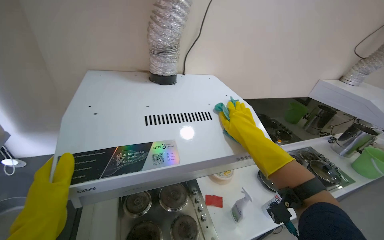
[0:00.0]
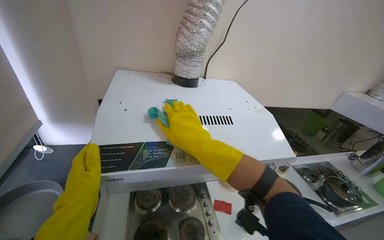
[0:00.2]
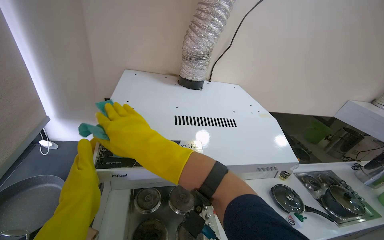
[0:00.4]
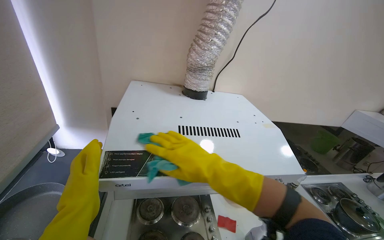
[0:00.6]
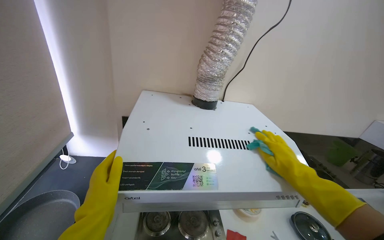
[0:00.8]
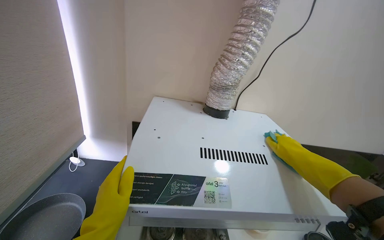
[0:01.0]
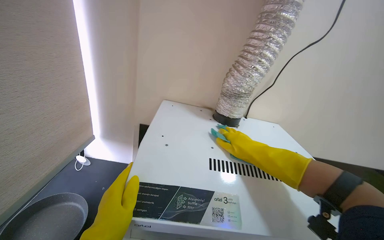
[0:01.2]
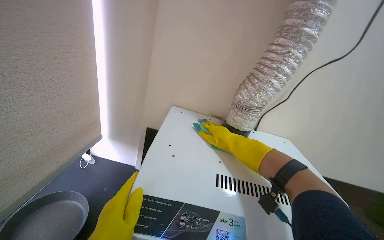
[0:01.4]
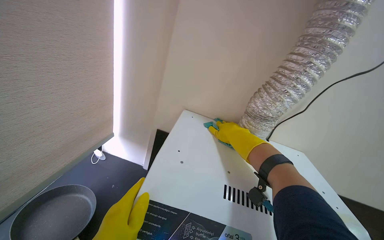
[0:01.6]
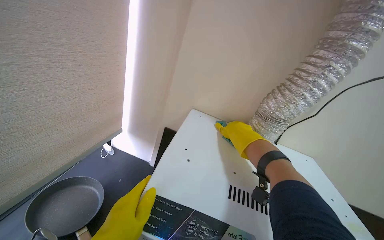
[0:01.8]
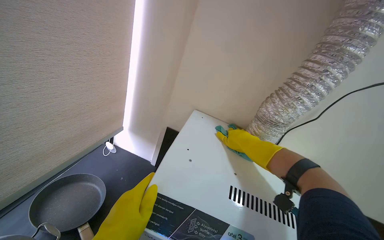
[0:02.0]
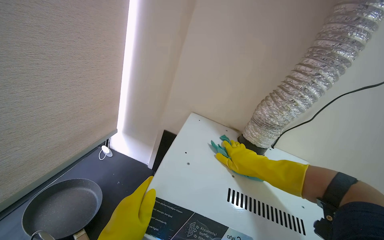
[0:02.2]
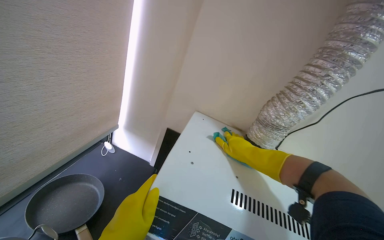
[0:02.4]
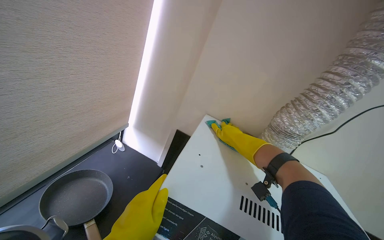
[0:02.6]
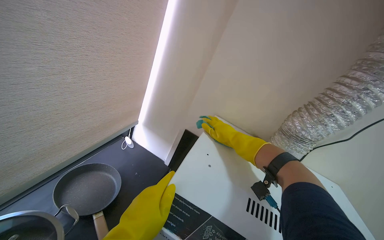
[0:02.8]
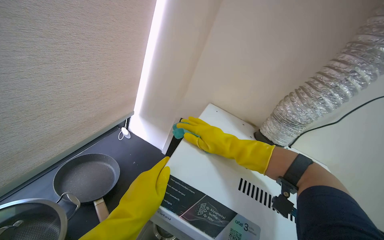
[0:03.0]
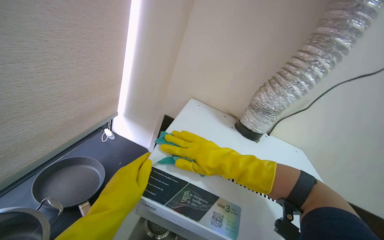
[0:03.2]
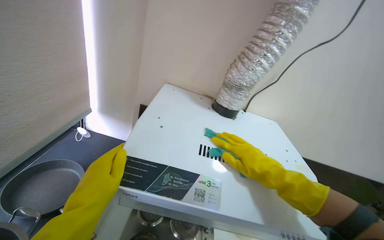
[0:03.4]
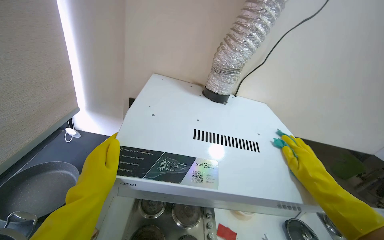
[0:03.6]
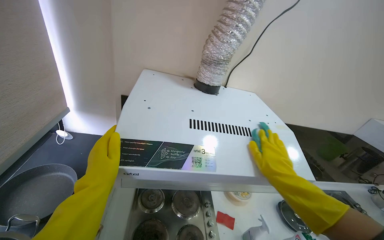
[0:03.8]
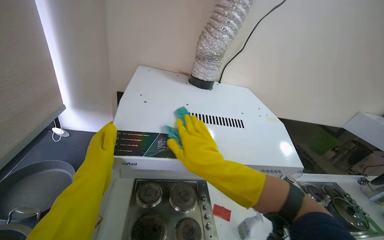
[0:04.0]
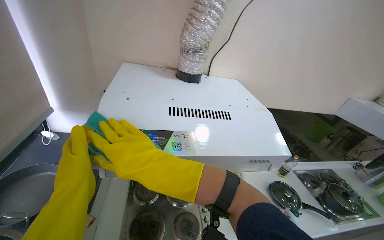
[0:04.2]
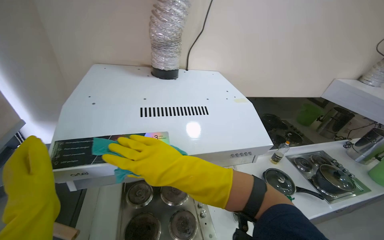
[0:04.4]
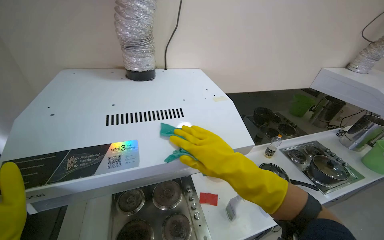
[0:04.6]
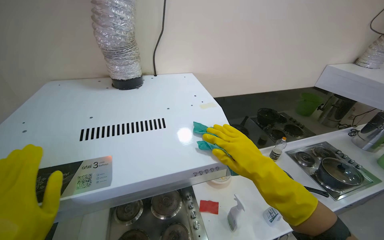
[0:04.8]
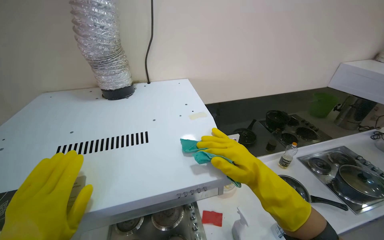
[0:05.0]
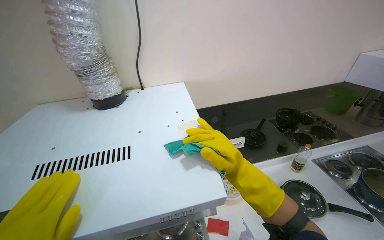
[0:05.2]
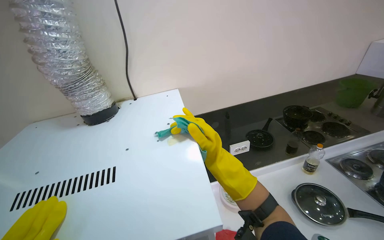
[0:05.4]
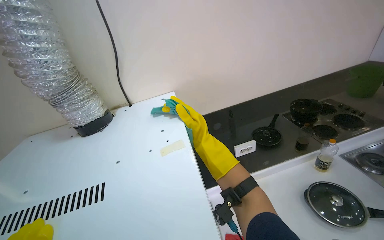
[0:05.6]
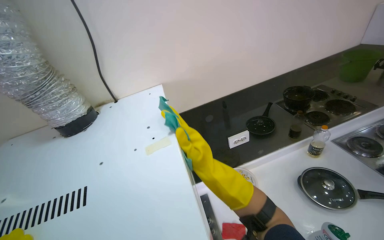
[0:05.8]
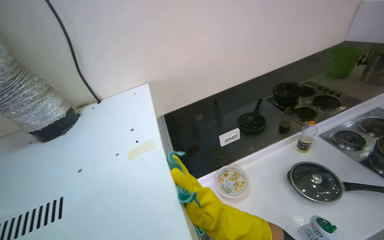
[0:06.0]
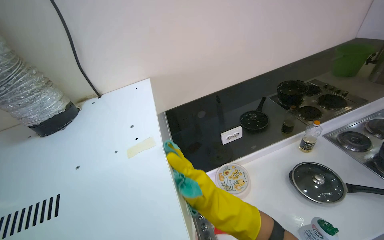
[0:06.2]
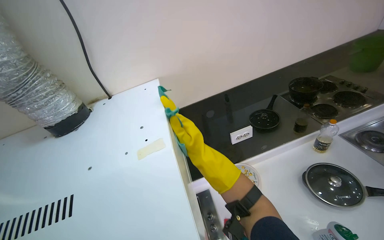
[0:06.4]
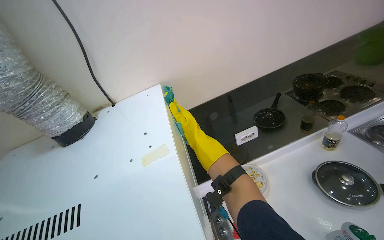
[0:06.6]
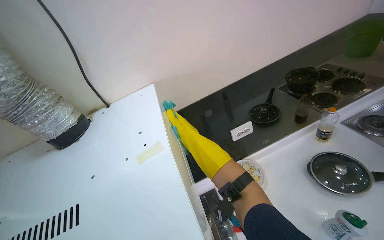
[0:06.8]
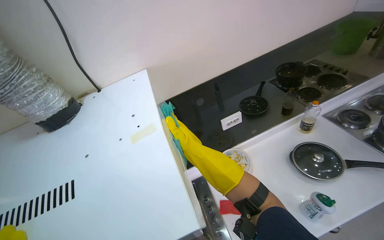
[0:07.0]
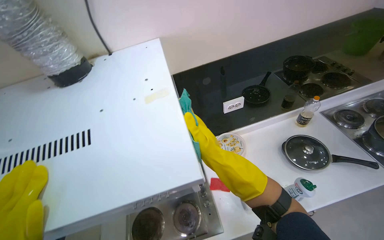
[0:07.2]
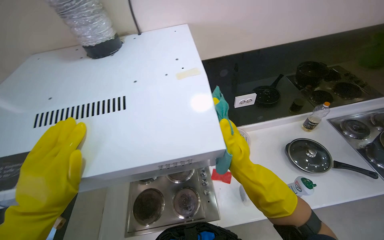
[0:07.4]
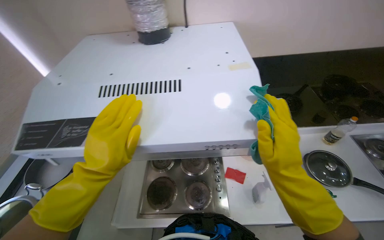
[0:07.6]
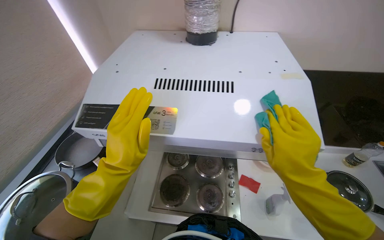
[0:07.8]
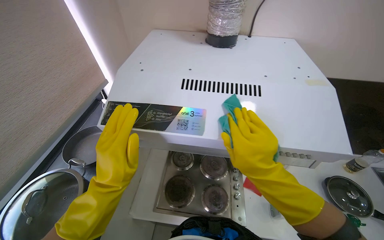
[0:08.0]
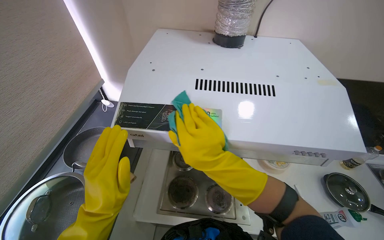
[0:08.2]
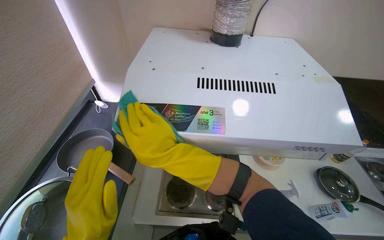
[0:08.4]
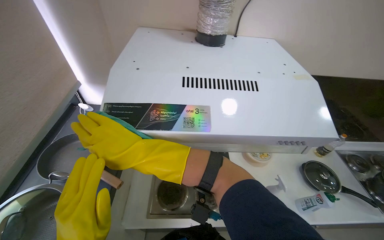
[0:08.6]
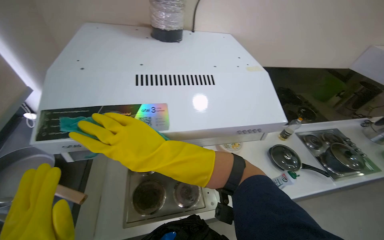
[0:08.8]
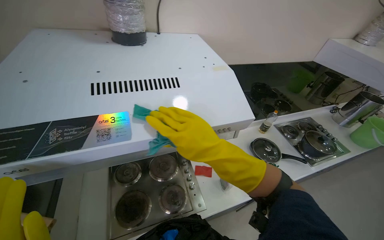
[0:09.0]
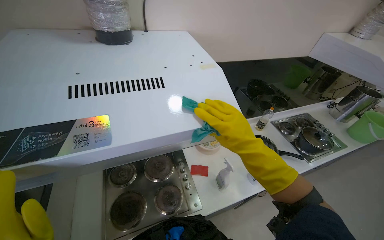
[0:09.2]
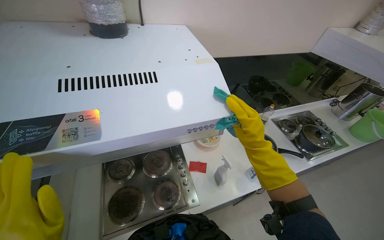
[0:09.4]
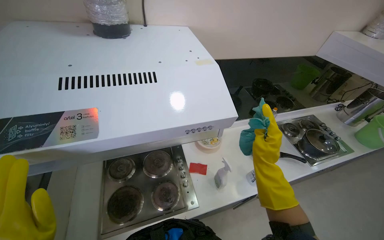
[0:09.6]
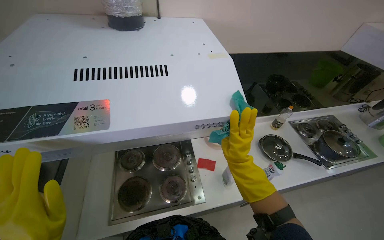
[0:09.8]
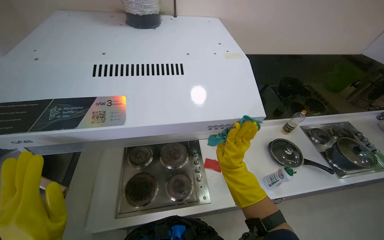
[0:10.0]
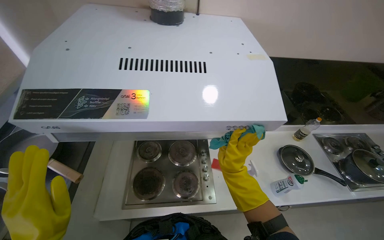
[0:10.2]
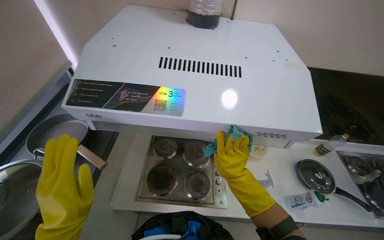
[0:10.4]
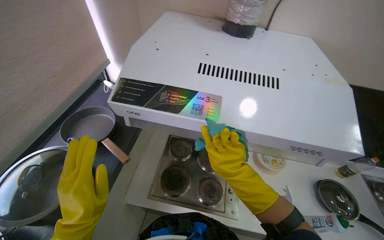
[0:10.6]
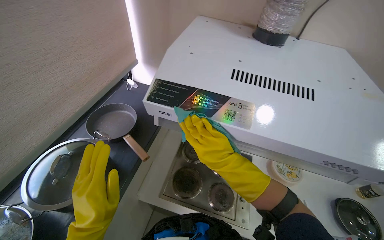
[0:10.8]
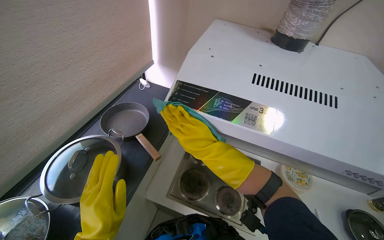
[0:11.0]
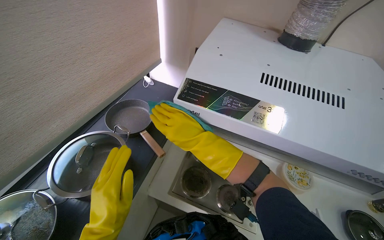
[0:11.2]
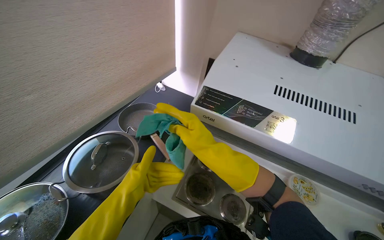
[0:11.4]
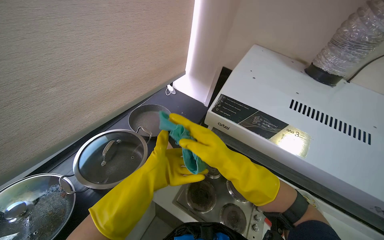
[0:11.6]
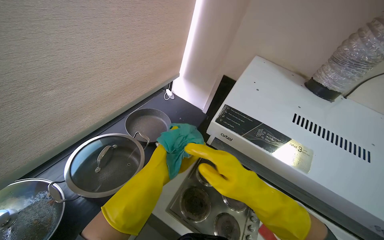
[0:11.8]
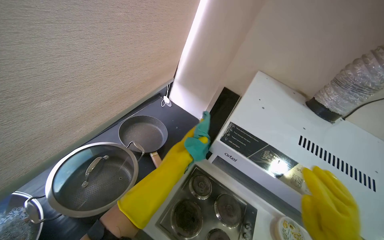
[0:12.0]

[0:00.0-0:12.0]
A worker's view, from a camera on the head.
Job: cleaning kitchen.
The whole recording: Cleaning kitchen range hood. The worker sprays and wipes the kitchen range hood with a cloth and sponge.
0.0 to 1.6 s: The head turns to the left by about 30 degrees. The view tilts some 15 degrees upward. The right hand moves left and right over roughly 40 cm, changing direction 2 times.
3.0 to 4.4 s: The head rotates roughly 35 degrees to the right. The view tips downward by roughly 15 degrees.
4.4 to 6.0 s: The camera is carried some 50 cm.
7.6 to 9.0 s: The camera sweeps to the right, by about 20 degrees. The right hand is displaced to the left by some 20 cm.
9.0 to 10.4 s: The wearer looks approximately 25 degrees further to the left. The right hand shifts about 20 cm farther from the camera and down the picture.
10.4 to 12.0 s: Everything in view rotates about 30 degrees clockwise.

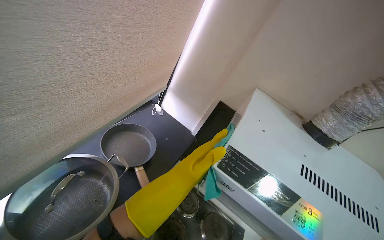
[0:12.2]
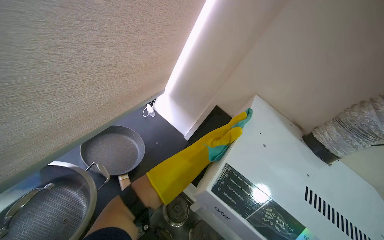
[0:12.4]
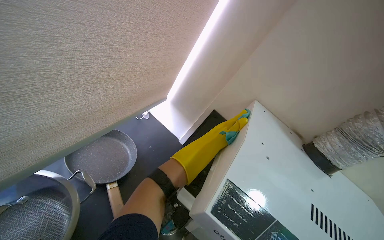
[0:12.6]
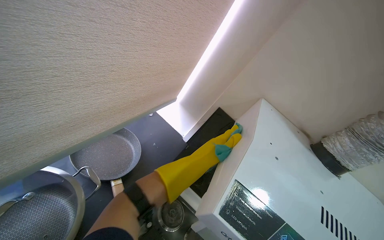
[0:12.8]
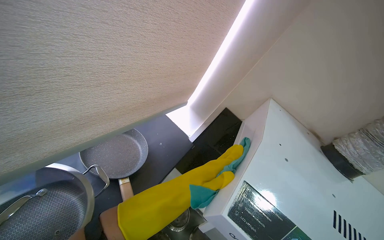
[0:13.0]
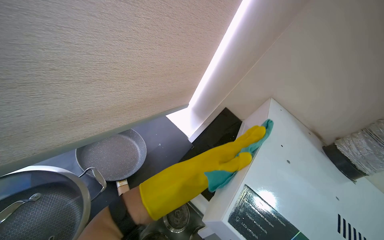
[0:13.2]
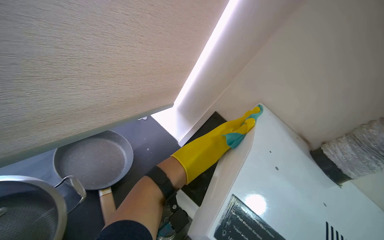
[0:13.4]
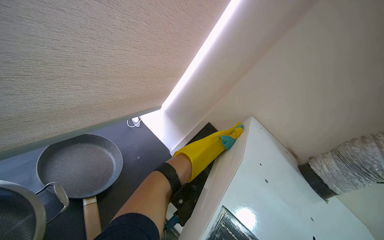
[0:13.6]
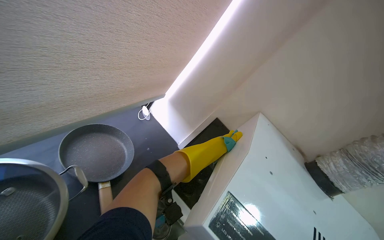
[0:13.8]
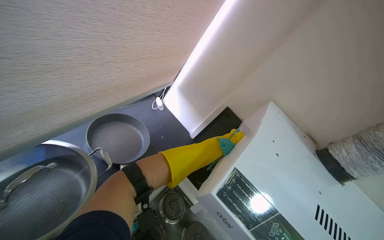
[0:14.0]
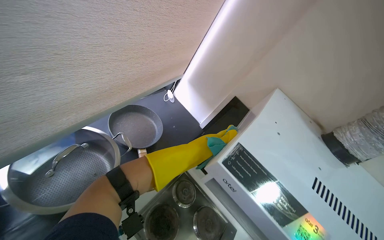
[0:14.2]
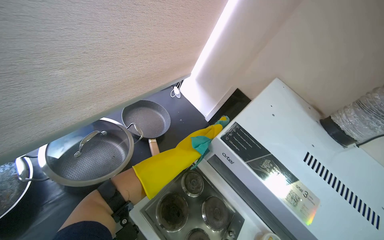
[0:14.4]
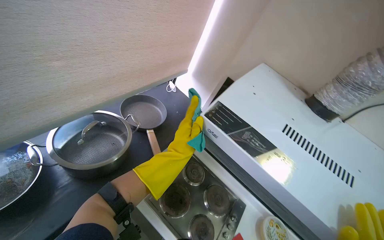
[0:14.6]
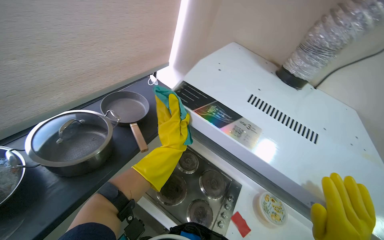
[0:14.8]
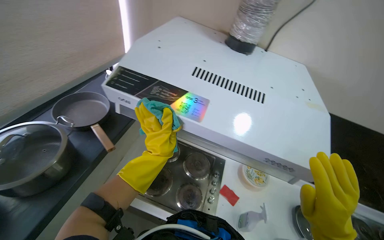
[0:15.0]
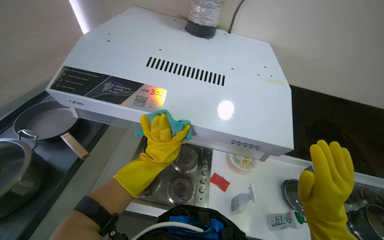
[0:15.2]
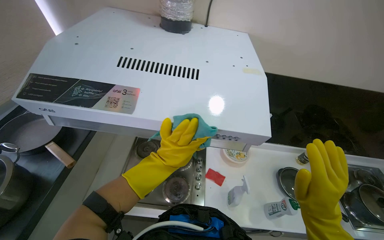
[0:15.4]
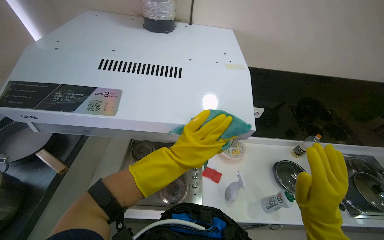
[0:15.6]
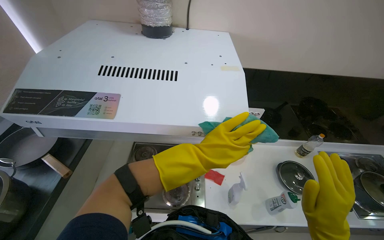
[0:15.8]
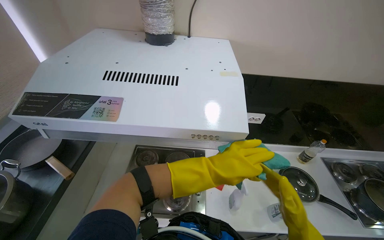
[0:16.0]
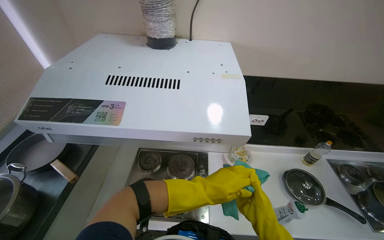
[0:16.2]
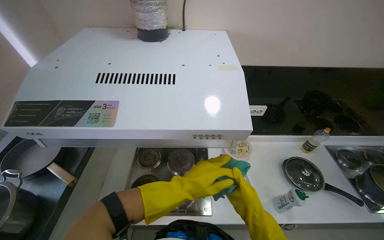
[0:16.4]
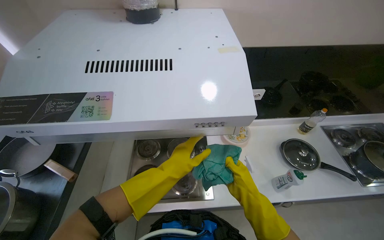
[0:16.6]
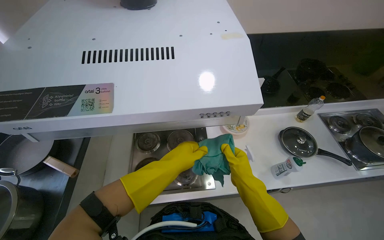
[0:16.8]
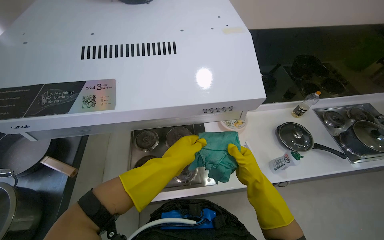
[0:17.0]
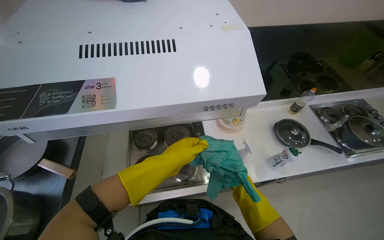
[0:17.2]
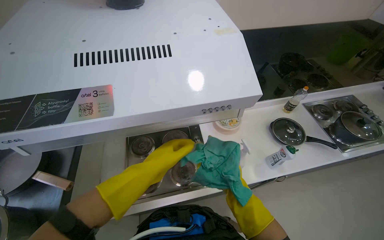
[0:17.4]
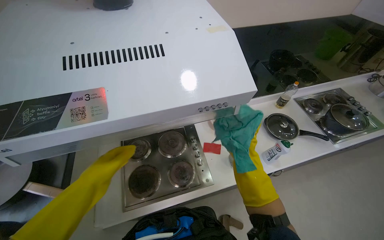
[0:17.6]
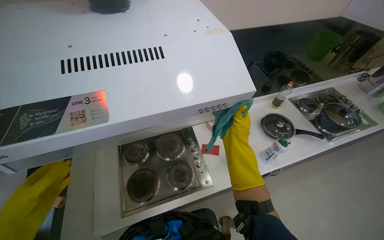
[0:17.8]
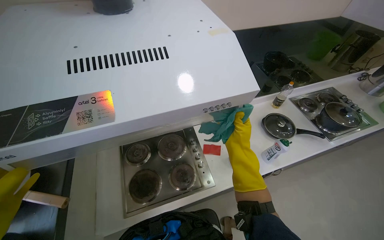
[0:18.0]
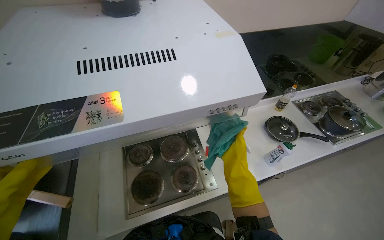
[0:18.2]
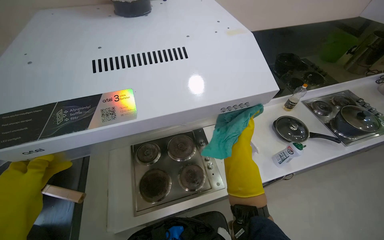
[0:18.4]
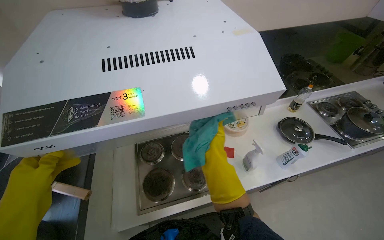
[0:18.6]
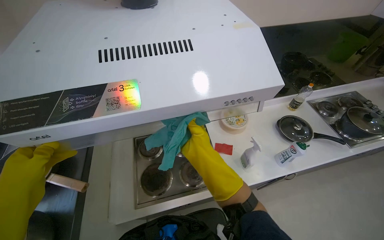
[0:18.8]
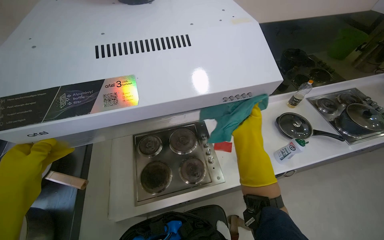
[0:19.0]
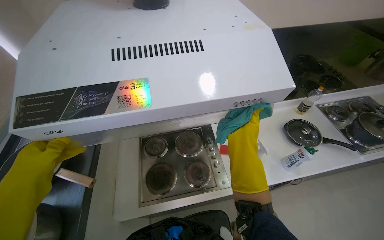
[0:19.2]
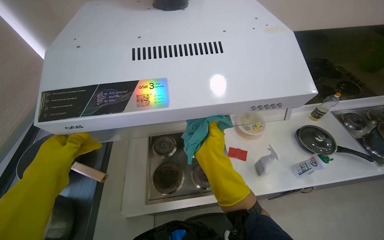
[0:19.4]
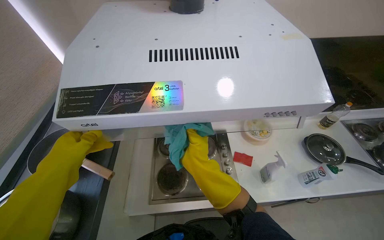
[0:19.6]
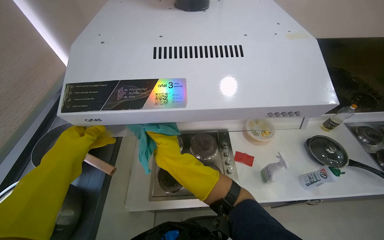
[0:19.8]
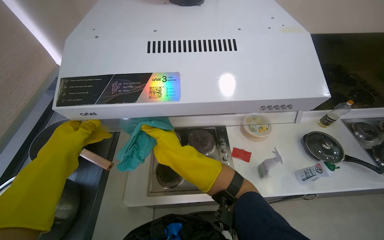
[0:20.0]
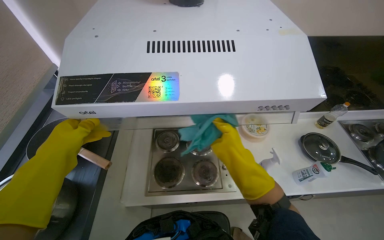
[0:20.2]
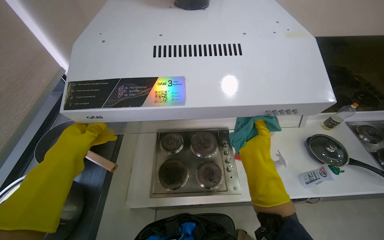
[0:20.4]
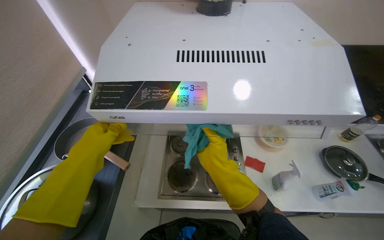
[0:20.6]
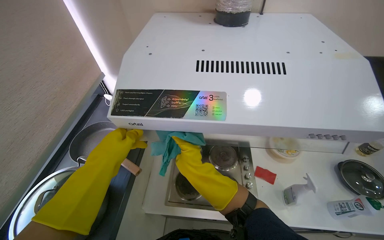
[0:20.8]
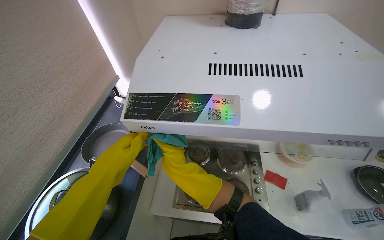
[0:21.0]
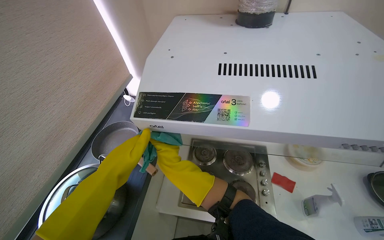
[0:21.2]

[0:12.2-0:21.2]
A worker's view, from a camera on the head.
Job: cleaning kitchen.
The whole recording: Cleaning kitchen range hood. The worker sprays and wipes the kitchen range hood with a cloth and sponge.
12.2 to 13.8 s: The left hand moves nearer and farther over roughly 40 cm, changing direction 2 times.
13.8 to 15.2 s: The camera travels about 40 cm. The camera pitches downward, by roughly 15 degrees. The scene rotates counterclockwise by approximately 35 degrees.
15.2 to 16.6 s: The left hand moves about 25 cm to the right and comes back.
18.2 to 19.8 s: The right hand goes left and right, approximately 20 cm each way, reversing 2 times.
19.8 to 21.2 s: The right hand reaches some 25 cm to the right, then returns.
